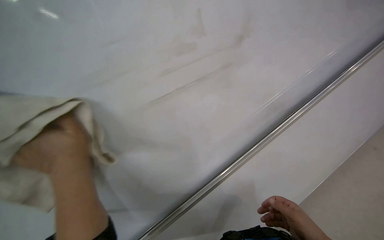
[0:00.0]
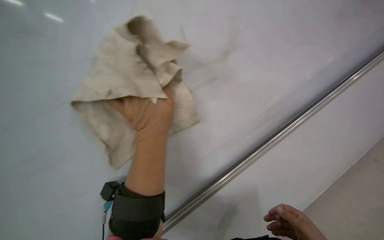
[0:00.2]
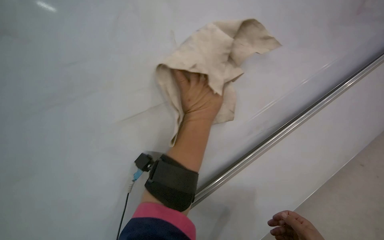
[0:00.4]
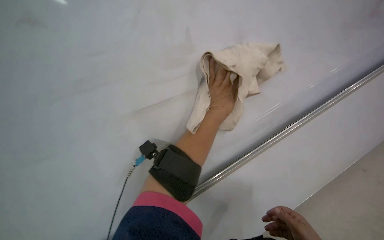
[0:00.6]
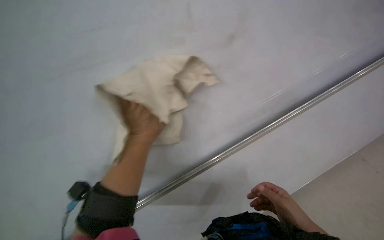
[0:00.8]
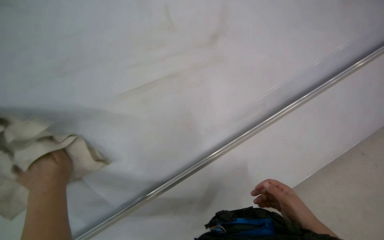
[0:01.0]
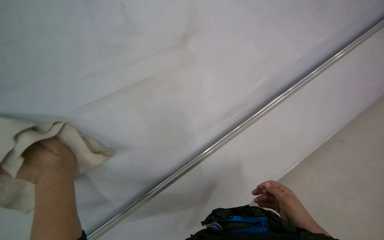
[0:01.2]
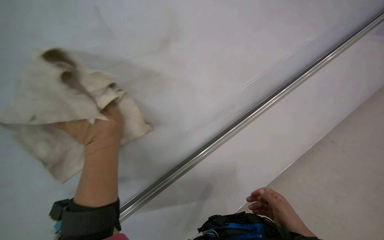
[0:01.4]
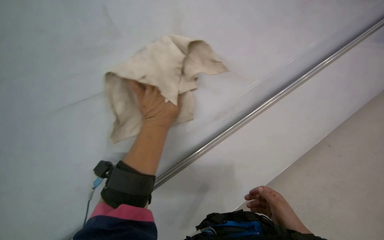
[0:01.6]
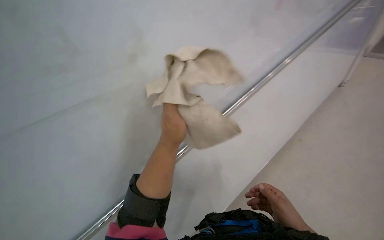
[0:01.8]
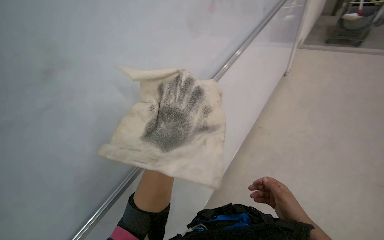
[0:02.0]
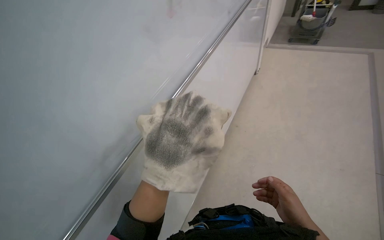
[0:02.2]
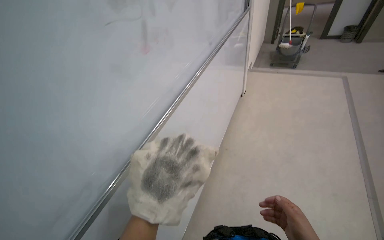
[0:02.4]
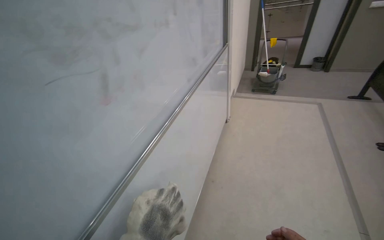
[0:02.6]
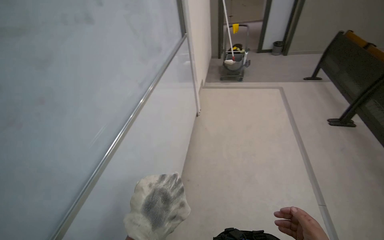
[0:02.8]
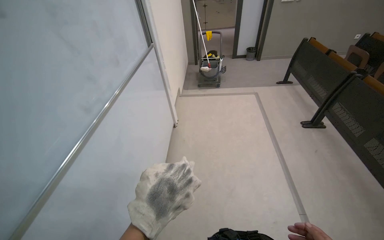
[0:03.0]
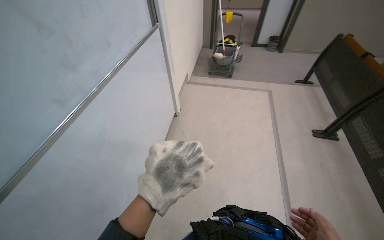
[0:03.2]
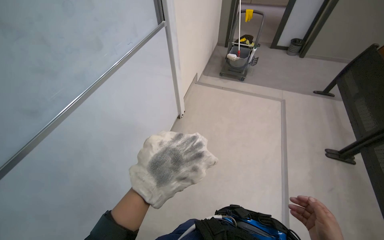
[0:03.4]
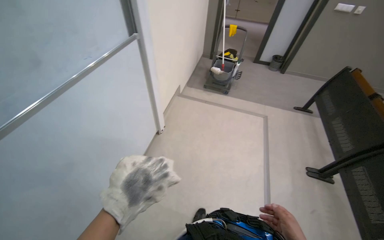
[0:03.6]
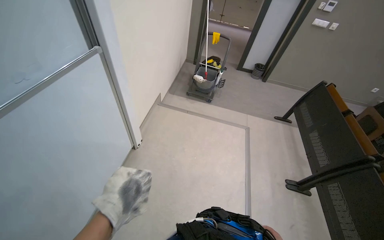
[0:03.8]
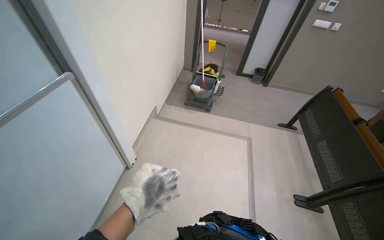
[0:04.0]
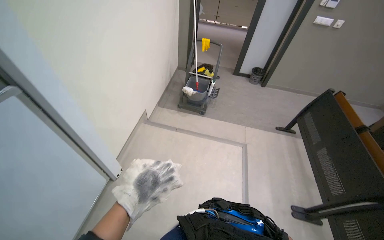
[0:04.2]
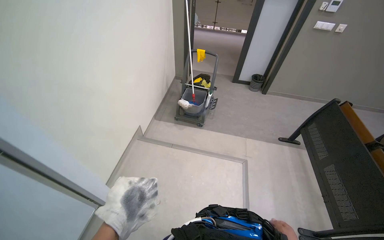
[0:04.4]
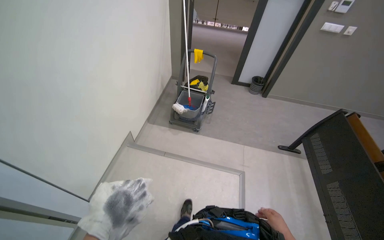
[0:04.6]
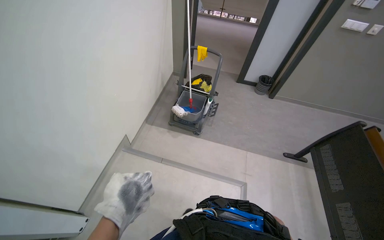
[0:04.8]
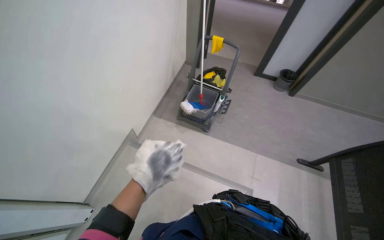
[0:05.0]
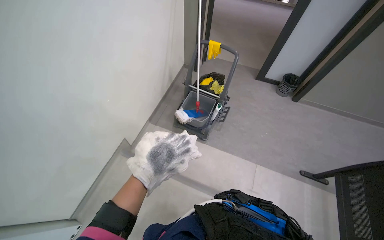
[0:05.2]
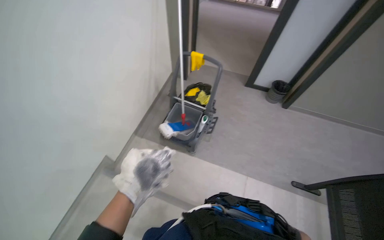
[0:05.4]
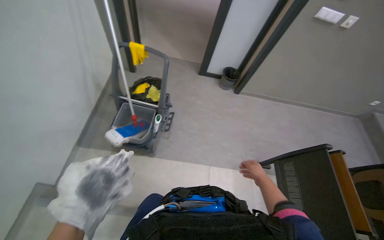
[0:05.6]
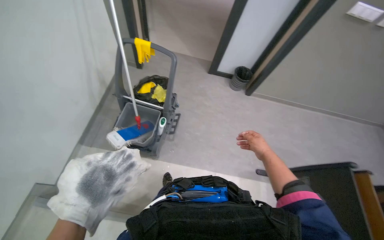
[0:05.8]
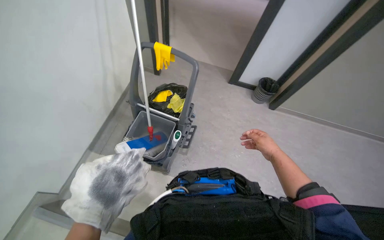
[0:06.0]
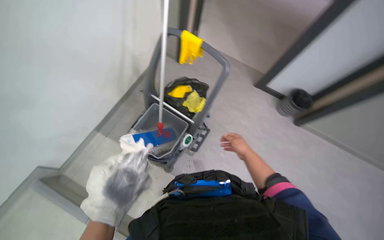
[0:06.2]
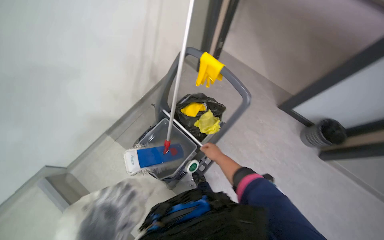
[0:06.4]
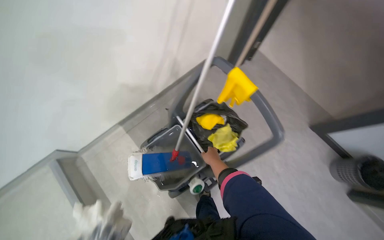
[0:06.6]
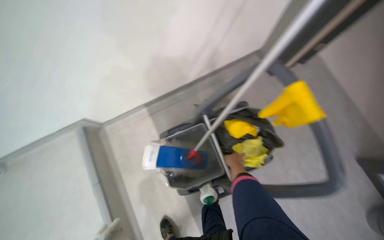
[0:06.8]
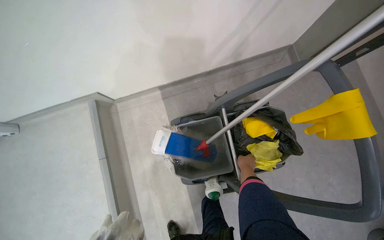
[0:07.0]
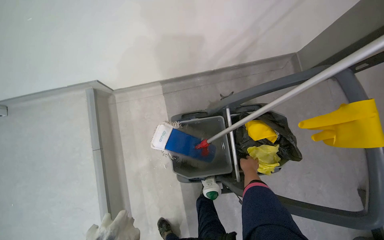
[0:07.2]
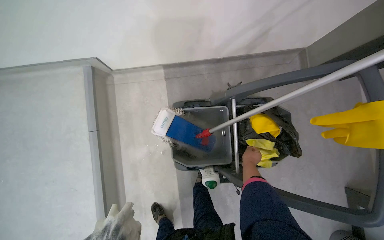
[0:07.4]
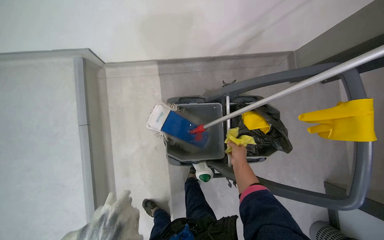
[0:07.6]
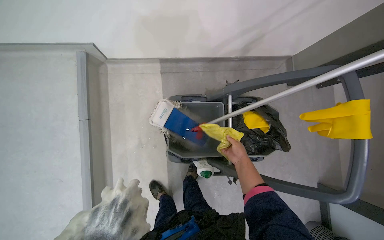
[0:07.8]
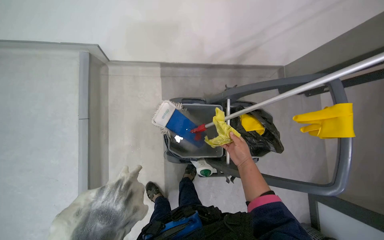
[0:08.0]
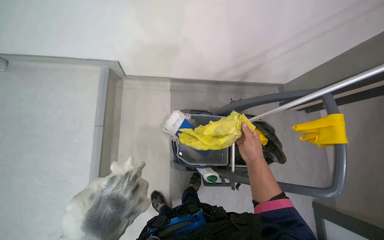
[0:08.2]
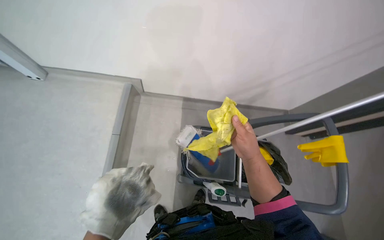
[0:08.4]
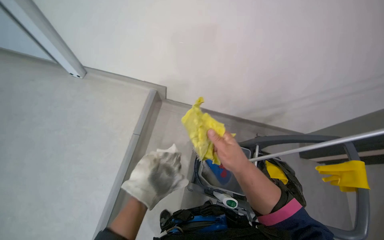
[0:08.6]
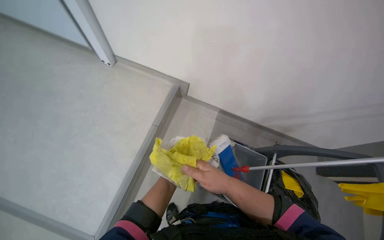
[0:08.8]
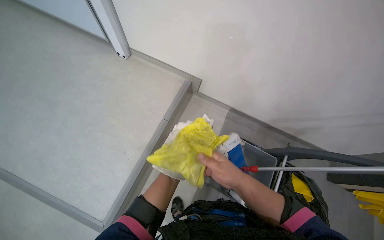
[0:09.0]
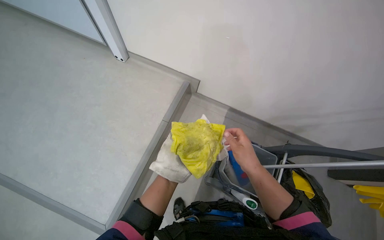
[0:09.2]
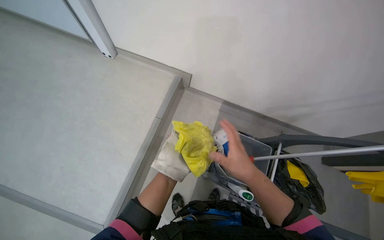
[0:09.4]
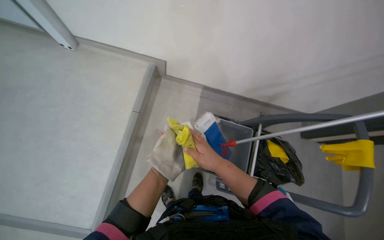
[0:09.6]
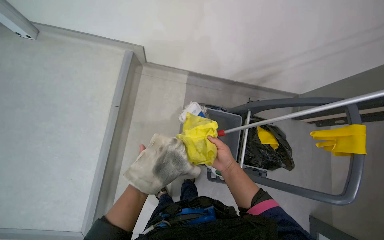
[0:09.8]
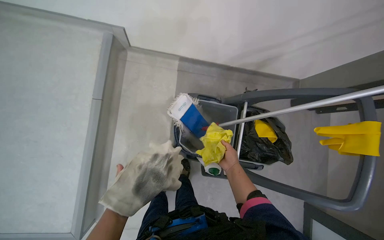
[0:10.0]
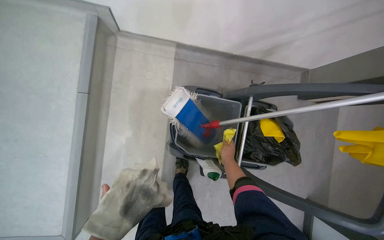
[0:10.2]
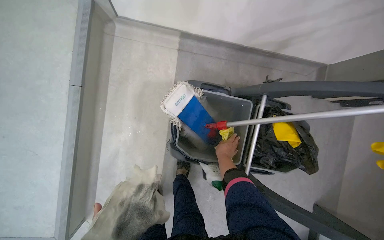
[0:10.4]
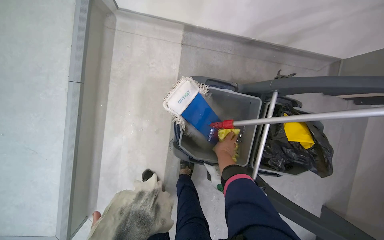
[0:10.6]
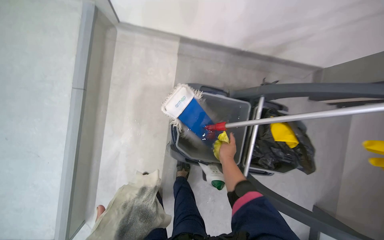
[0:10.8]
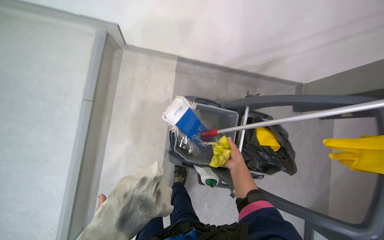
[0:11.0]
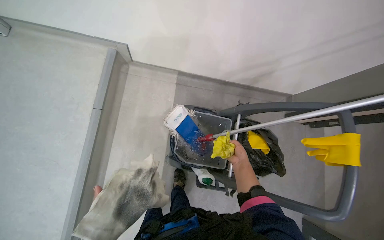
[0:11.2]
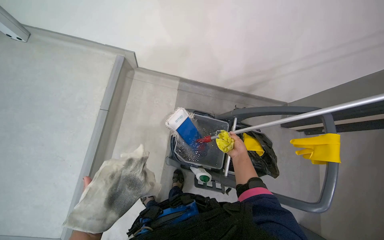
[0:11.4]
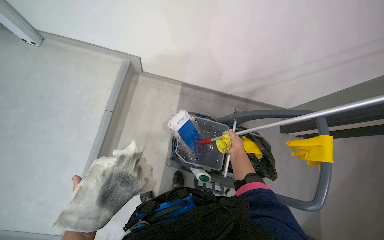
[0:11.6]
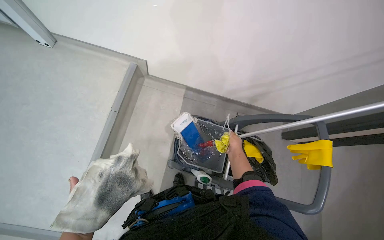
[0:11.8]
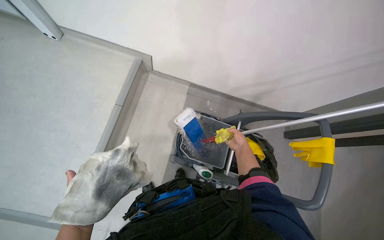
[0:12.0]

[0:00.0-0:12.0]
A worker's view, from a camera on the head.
Job: wiping surfaces.
The whole recording: Cleaning whiteboard. The worker prepares cleaning supplies and wipes the whiteboard with a cloth and cleaner.
0:00.0 to 0:01.6: The wearer looks about 15 degrees further upward. The left hand goes left and right, approximately 40 cm each way, reversing 2 times.
0:01.6 to 0:03.0: The head travels about 50 cm. The head rotates some 50 degrees to the right.
0:03.0 to 0:04.4: The camera is carried approximately 1.5 m.
0:04.4 to 0:06.0: The wearer moves approximately 1 m. The wearer looks roughly 15 degrees further downward.
0:06.0 to 0:07.6: The wearer moves about 50 cm. The wearer's head swings about 65 degrees to the left. The camera pitches downward, by approximately 20 degrees.
0:07.6 to 0:09.0: The head travels approximately 50 cm. The view tilts roughly 20 degrees upward. The scene turns about 30 degrees clockwise in the picture.
0:09.0 to 0:10.4: The head travels approximately 50 cm. The wearer looks some 20 degrees further to the right. The view tilts approximately 20 degrees downward.
0:10.4 to 0:12.0: The camera travels some 40 cm. The view tilts roughly 20 degrees upward.

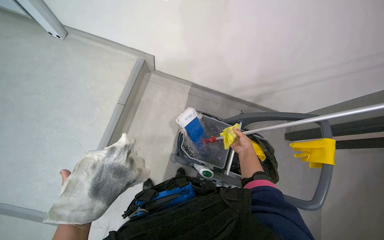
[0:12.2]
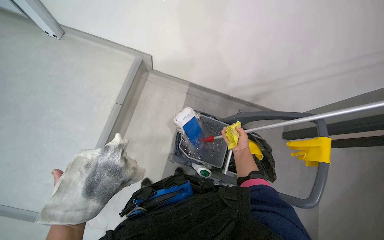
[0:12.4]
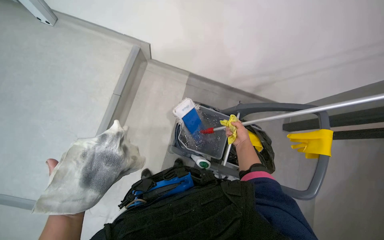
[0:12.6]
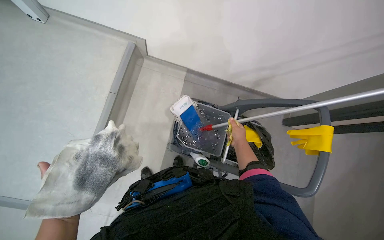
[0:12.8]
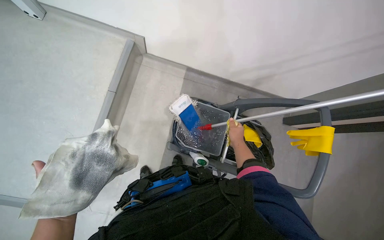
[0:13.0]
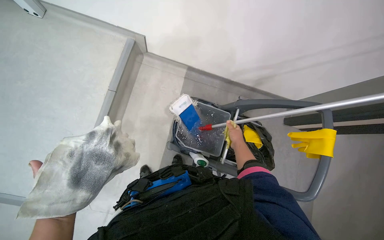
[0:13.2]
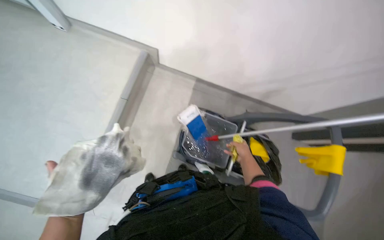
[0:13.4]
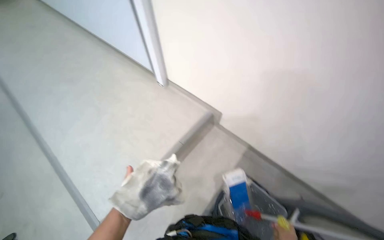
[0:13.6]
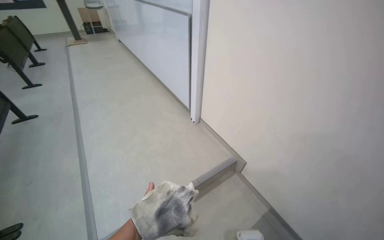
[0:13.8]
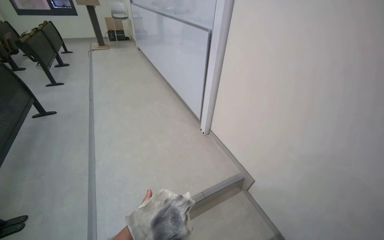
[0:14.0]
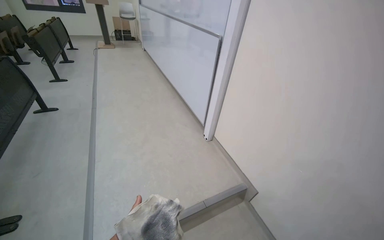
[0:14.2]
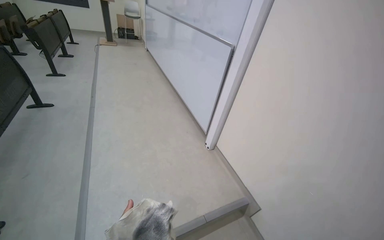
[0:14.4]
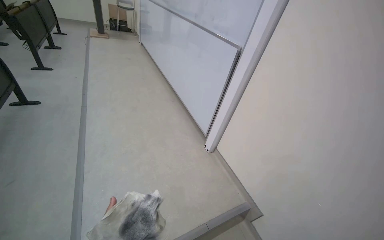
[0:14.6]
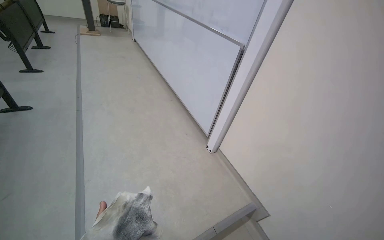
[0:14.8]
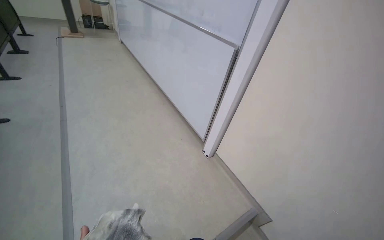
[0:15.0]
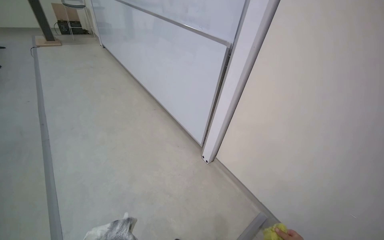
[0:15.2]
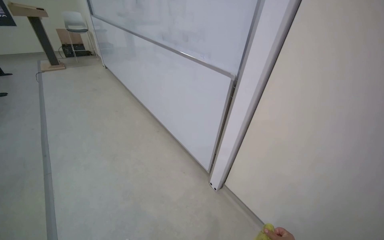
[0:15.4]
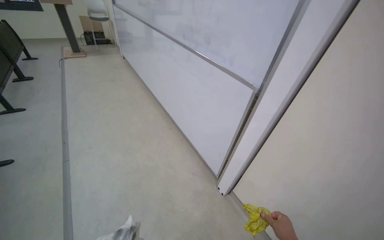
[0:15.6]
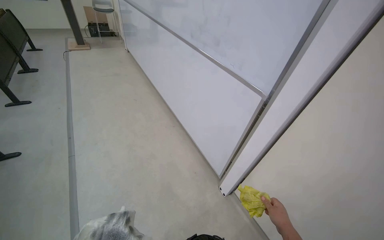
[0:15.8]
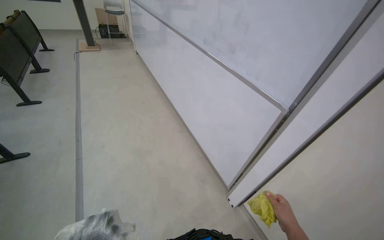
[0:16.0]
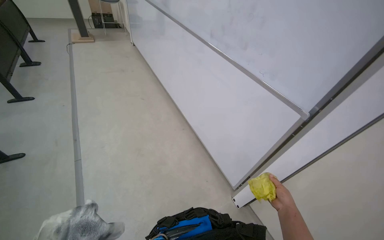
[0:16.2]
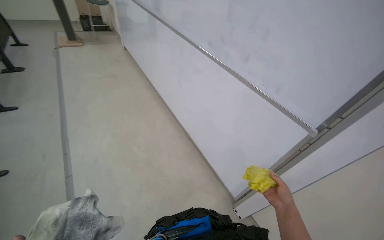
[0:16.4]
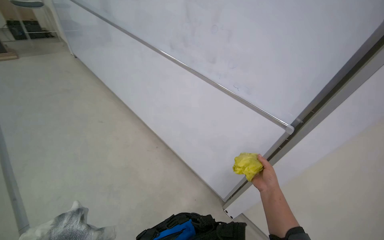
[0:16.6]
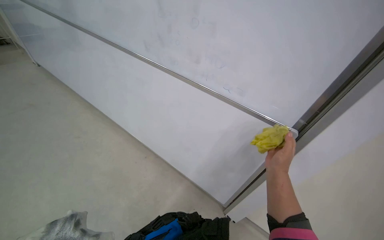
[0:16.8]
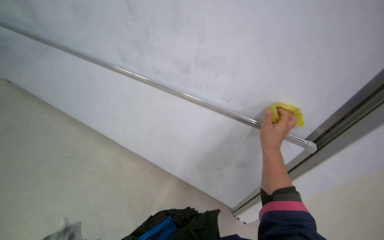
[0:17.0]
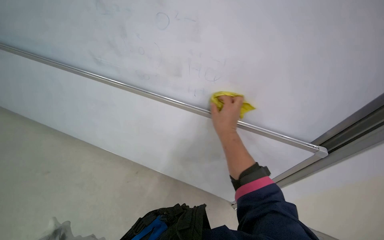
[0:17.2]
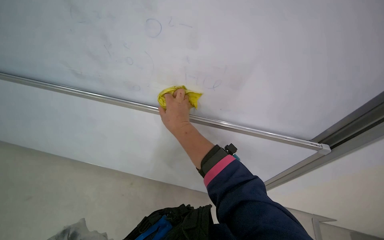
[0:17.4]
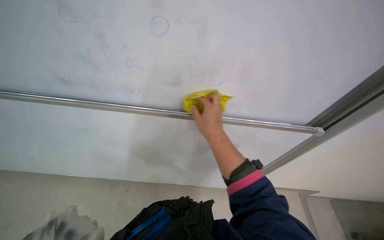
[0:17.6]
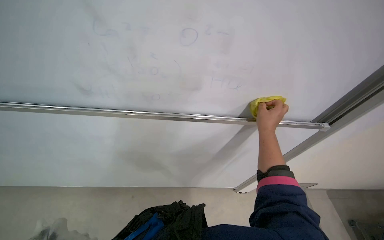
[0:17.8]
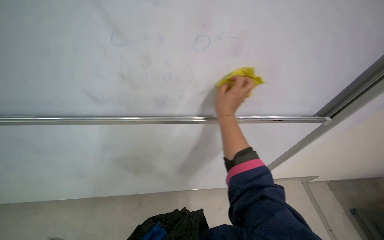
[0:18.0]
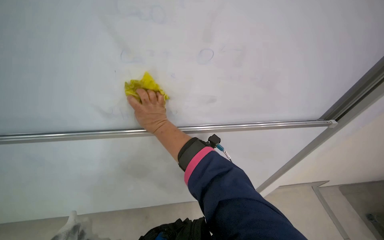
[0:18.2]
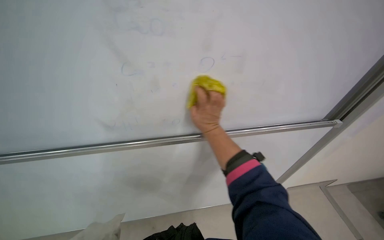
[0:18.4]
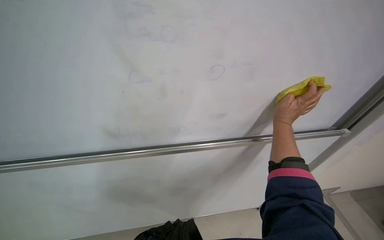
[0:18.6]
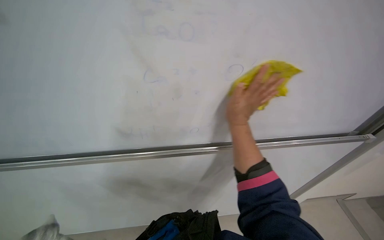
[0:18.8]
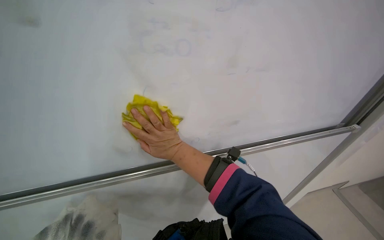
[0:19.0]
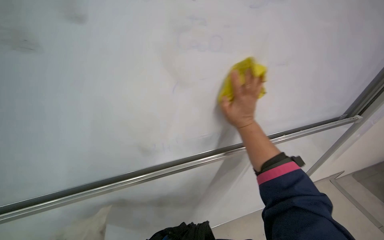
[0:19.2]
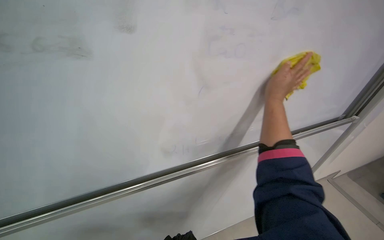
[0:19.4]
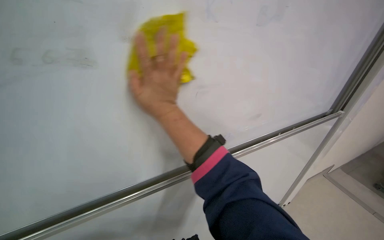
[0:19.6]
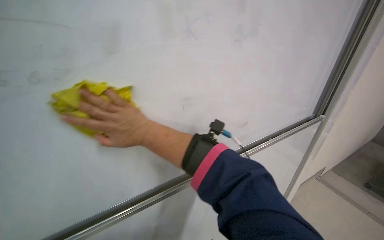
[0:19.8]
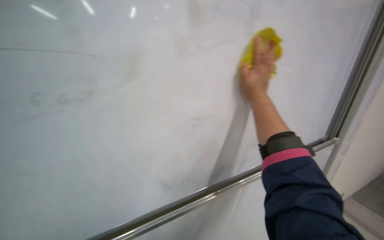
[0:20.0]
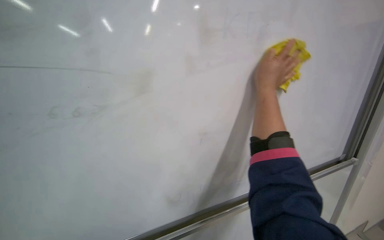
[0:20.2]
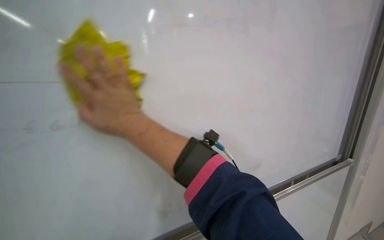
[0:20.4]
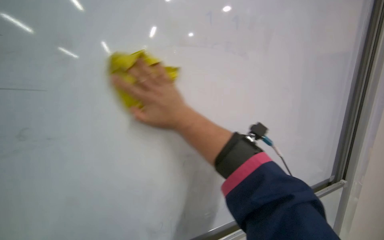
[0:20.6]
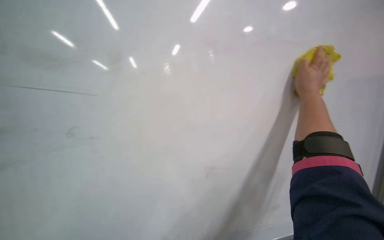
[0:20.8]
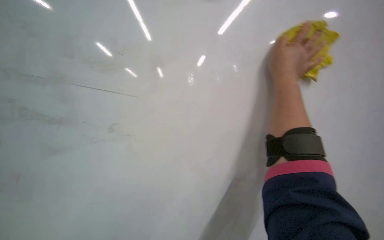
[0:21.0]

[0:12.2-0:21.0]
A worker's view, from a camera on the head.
Job: wiping surfaces.
The whole recording: Cleaning whiteboard. The worker prepares cleaning supplies and wipes the whiteboard with a cloth and cleaner.
0:12.2 to 0:13.6: The head turns to the left by some 25 degrees. The camera pitches upward, by approximately 20 degrees.
0:13.6 to 0:15.2: The camera travels about 40 cm. The camera pitches upward, by about 15 degrees.
0:15.2 to 0:16.6: The head travels about 70 cm.
0:16.6 to 0:18.0: The wearer's head swings approximately 30 degrees to the right. The right hand goes left and right, roughly 30 cm each way, reversing 2 times.
0:18.0 to 0:19.6: The right hand goes left and right, about 30 cm each way, reversing 2 times.